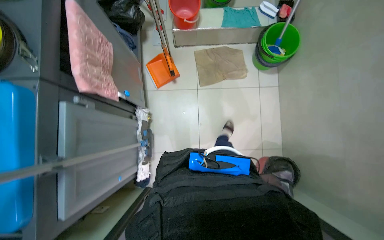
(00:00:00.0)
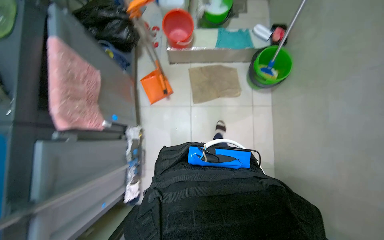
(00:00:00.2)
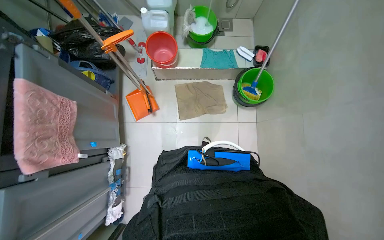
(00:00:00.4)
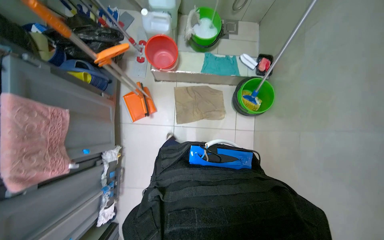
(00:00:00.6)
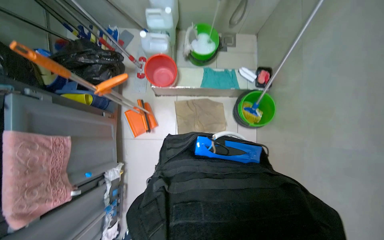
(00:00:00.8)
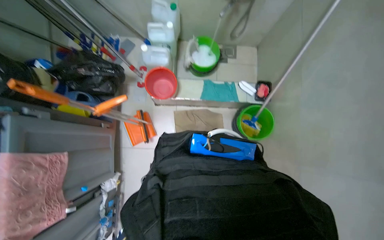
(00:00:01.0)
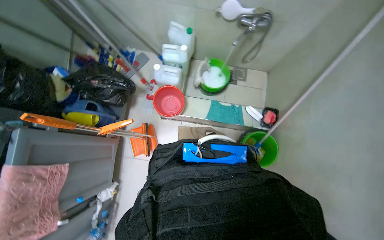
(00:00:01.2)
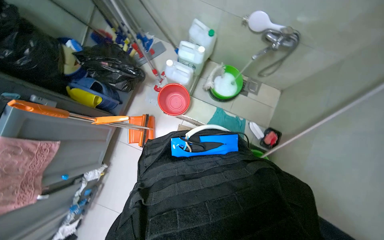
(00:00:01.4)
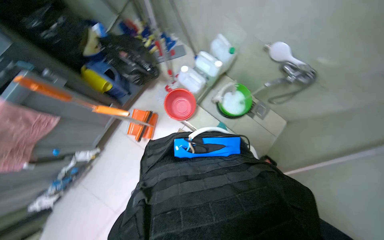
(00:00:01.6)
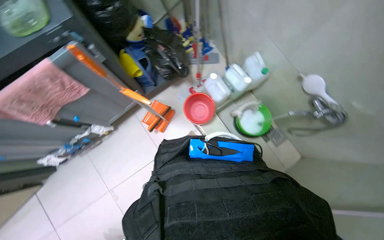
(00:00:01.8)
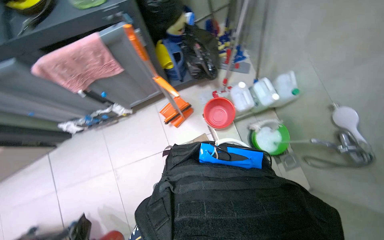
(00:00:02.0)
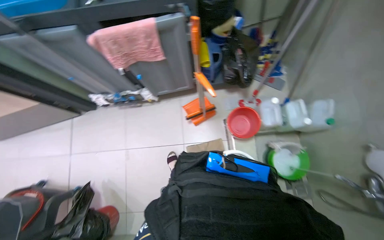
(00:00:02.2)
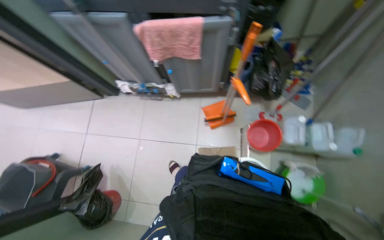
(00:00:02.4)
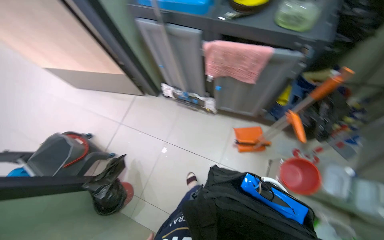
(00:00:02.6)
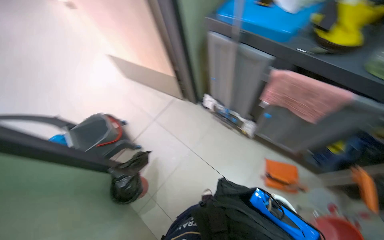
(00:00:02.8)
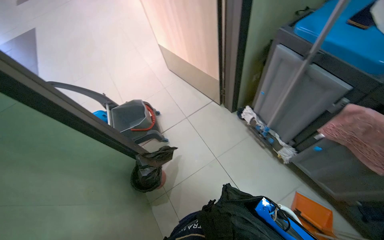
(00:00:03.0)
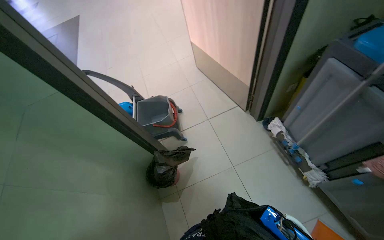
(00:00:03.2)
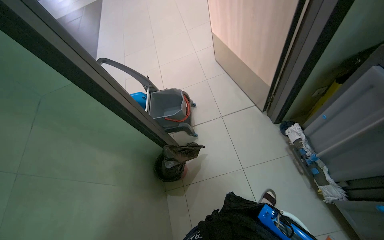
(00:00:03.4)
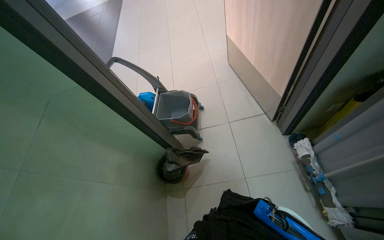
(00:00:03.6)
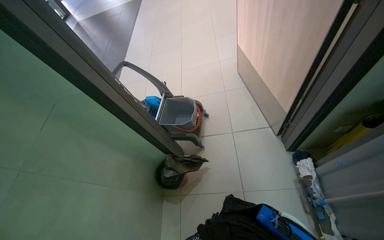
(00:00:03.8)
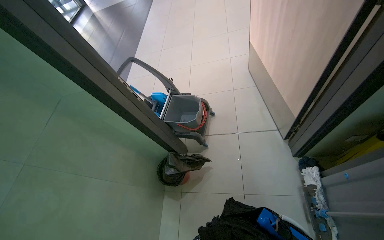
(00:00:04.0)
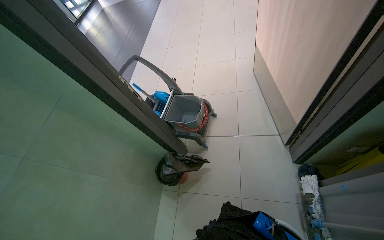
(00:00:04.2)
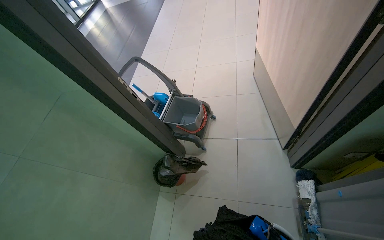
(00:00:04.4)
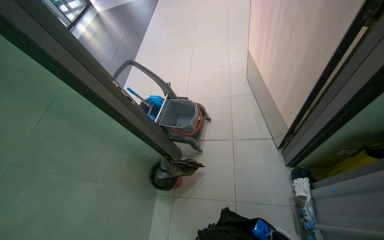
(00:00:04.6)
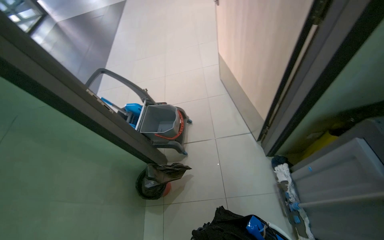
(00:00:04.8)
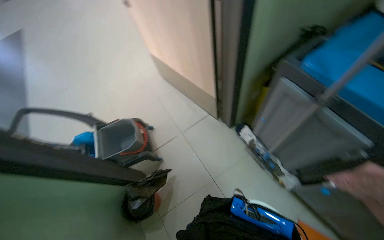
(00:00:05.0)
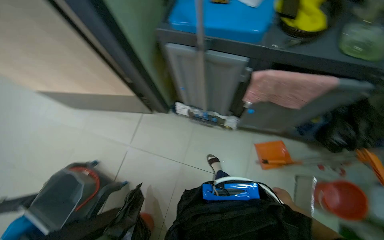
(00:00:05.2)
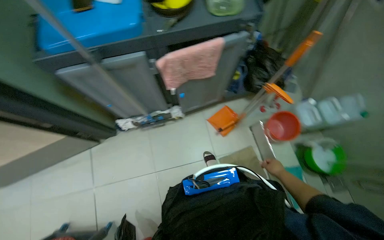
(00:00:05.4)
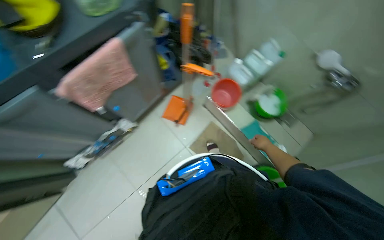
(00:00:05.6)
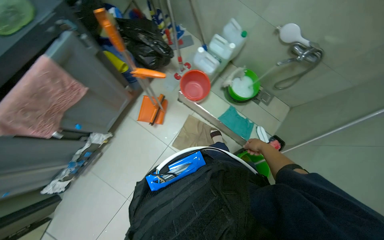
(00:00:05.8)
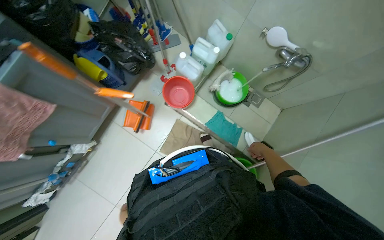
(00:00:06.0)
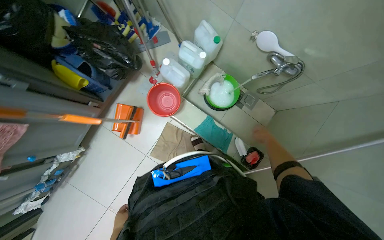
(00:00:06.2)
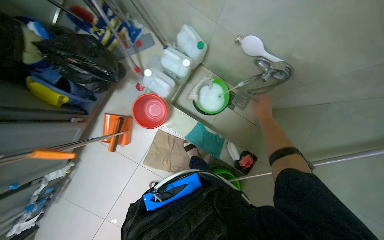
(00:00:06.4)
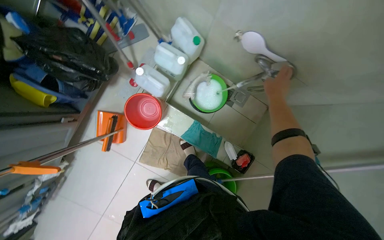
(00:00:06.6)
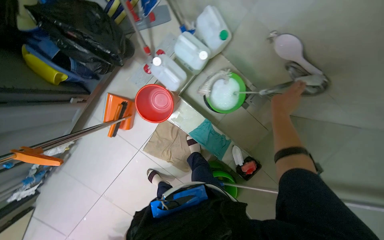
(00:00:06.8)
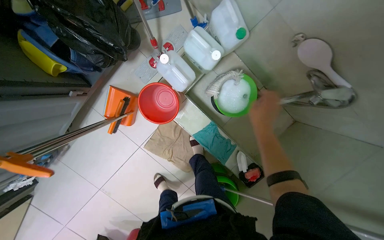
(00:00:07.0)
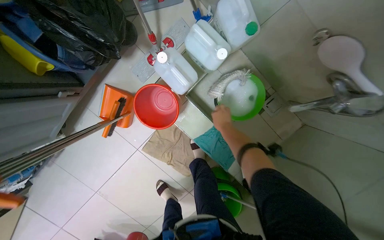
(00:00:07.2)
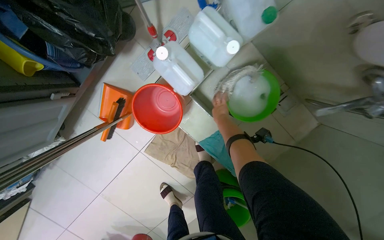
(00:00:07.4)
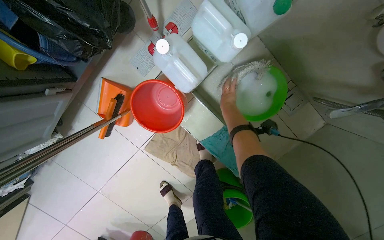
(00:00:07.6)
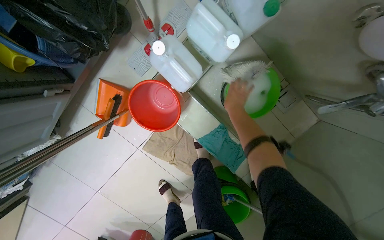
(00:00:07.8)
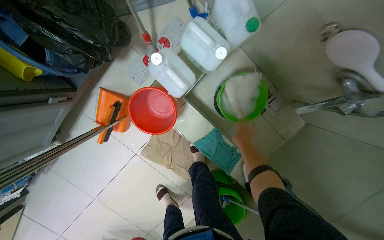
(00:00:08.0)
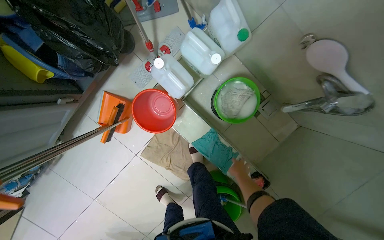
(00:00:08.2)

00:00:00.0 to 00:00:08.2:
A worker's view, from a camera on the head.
Job: preparing cleaning supplies.
The whole recording: Preparing cleaning equipment and solution. The worker pours liquid, adds and wrings cloths, moves the mop cart and bucket, fills the bucket with water, and adds soap.
00:00:00.0 to 00:00:01.6: The camera travels some 80 cm. The scene rotates clockwise by approximately 40 degrees.
00:00:01.6 to 00:00:03.2: The head travels approximately 70 cm. The wearer's head swings approximately 120 degrees to the left.
00:00:05.0 to 00:00:06.6: The camera is carried some 1.5 m. The head turns to the right by roughly 125 degrees. The view tips downward by roughly 30 degrees.
00:00:06.6 to 00:00:08.2: The right hand is displaced farther from the camera by approximately 35 cm.

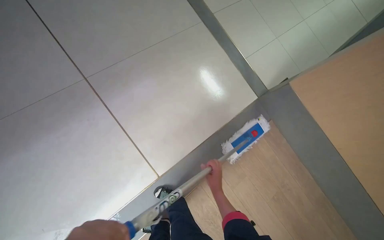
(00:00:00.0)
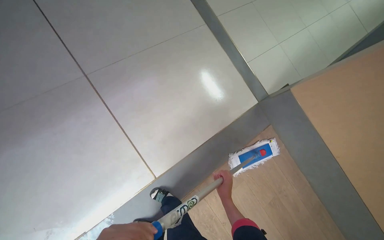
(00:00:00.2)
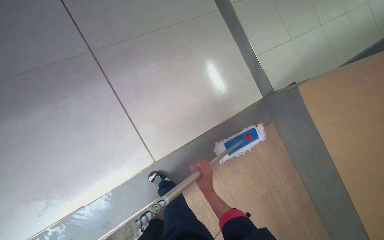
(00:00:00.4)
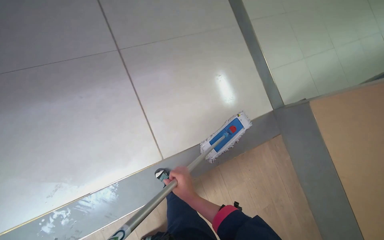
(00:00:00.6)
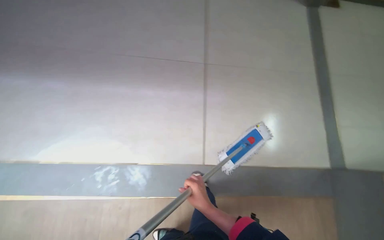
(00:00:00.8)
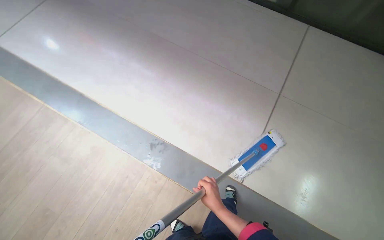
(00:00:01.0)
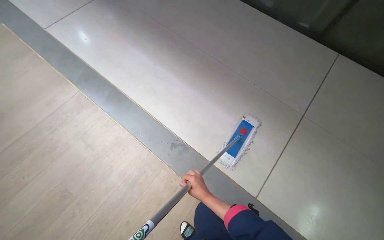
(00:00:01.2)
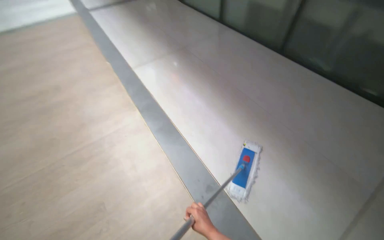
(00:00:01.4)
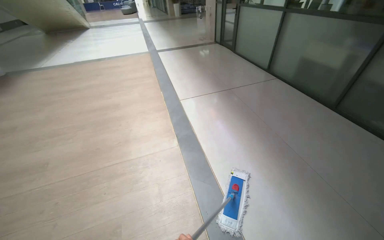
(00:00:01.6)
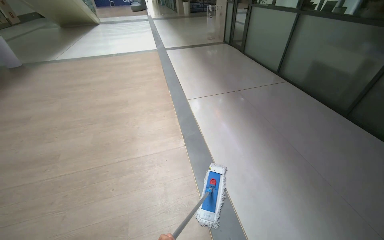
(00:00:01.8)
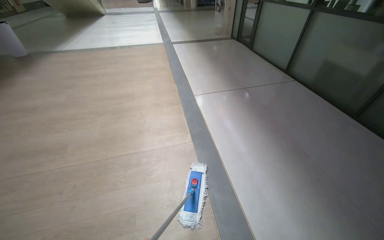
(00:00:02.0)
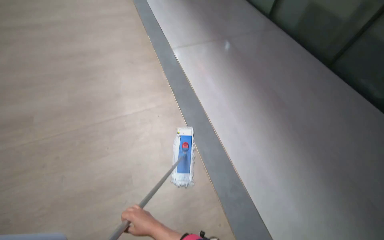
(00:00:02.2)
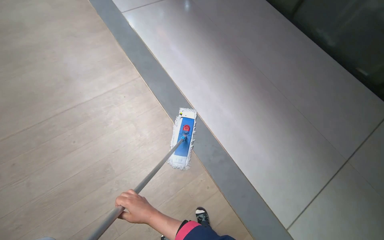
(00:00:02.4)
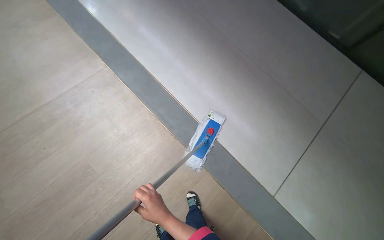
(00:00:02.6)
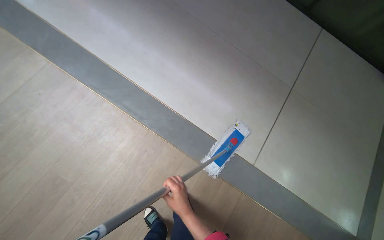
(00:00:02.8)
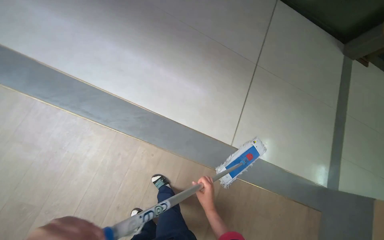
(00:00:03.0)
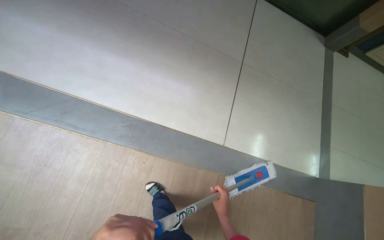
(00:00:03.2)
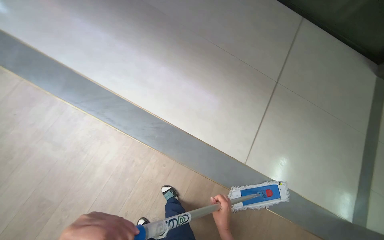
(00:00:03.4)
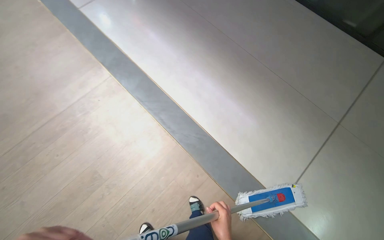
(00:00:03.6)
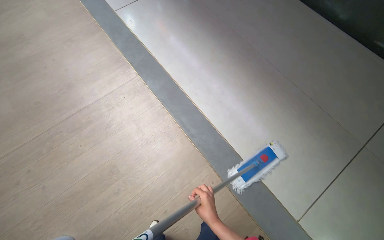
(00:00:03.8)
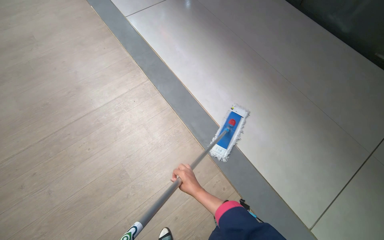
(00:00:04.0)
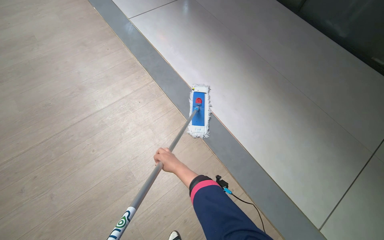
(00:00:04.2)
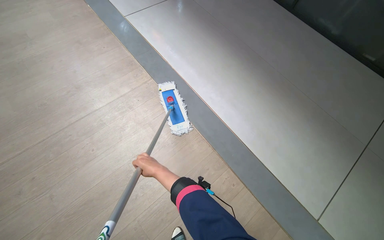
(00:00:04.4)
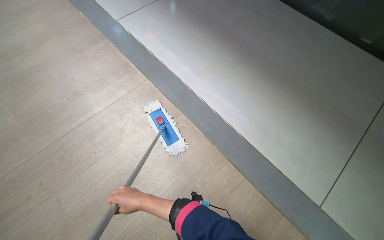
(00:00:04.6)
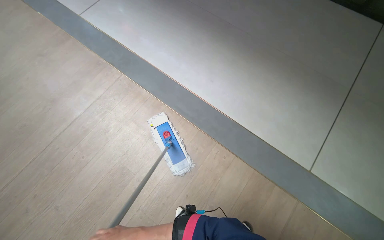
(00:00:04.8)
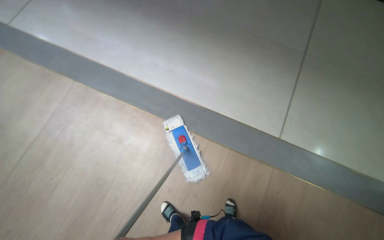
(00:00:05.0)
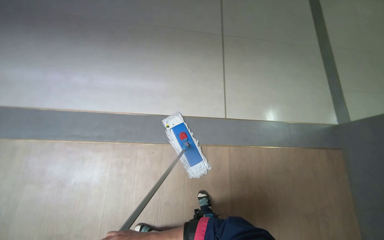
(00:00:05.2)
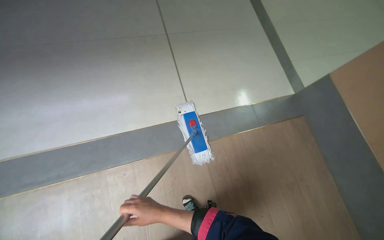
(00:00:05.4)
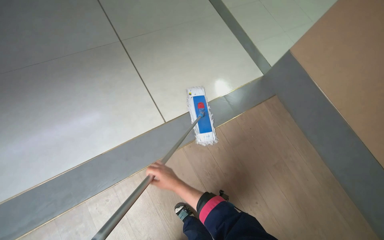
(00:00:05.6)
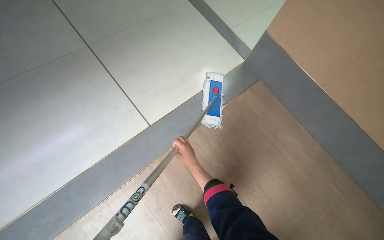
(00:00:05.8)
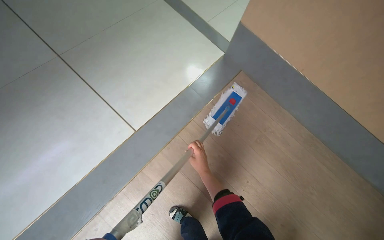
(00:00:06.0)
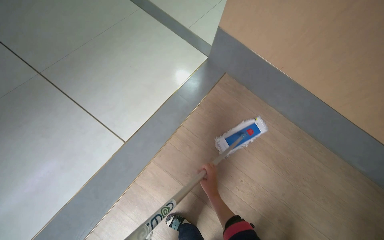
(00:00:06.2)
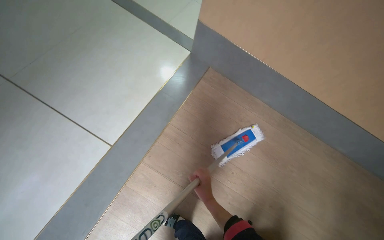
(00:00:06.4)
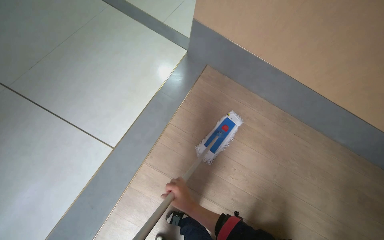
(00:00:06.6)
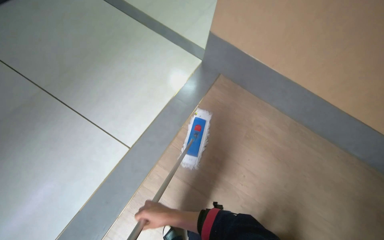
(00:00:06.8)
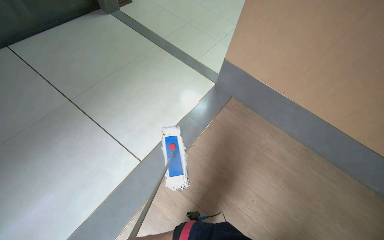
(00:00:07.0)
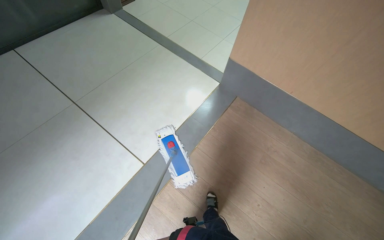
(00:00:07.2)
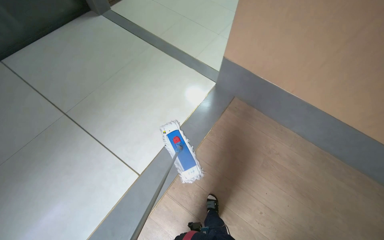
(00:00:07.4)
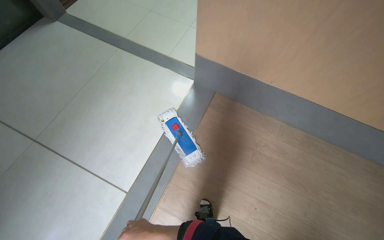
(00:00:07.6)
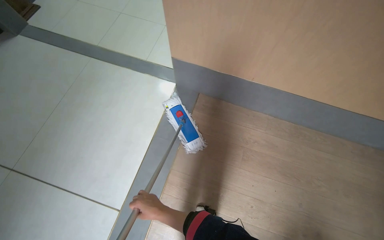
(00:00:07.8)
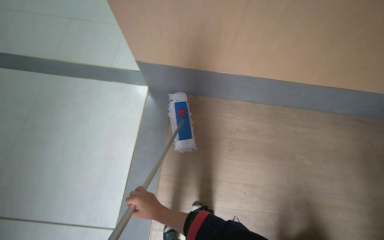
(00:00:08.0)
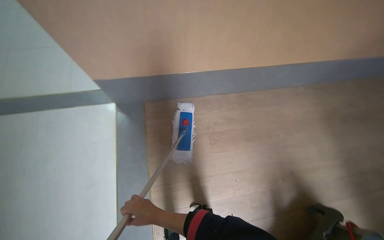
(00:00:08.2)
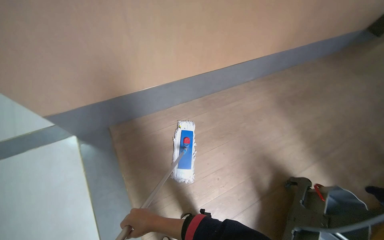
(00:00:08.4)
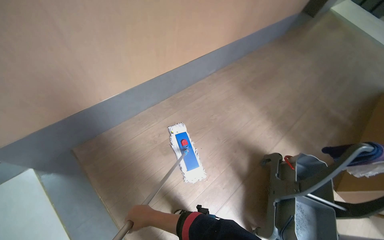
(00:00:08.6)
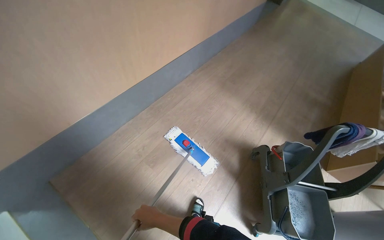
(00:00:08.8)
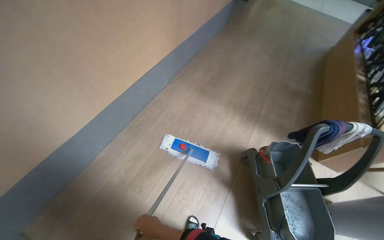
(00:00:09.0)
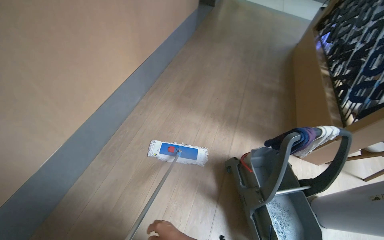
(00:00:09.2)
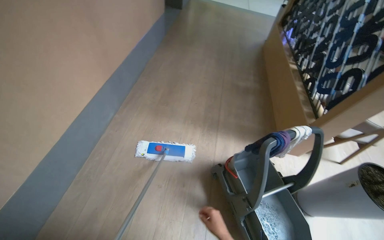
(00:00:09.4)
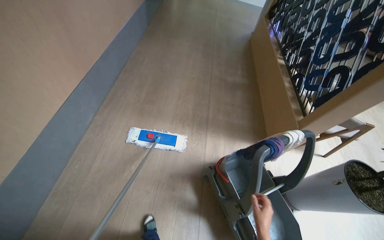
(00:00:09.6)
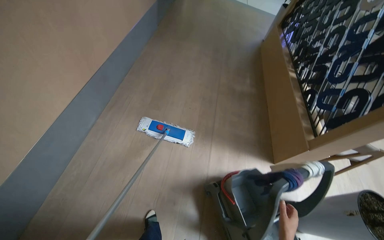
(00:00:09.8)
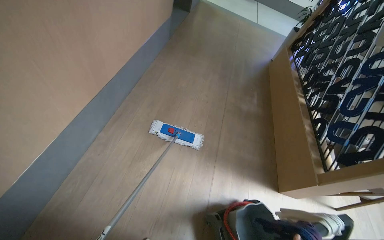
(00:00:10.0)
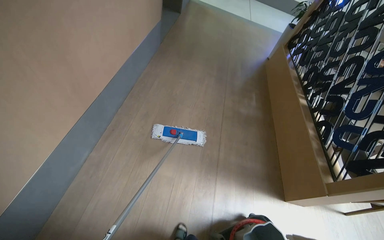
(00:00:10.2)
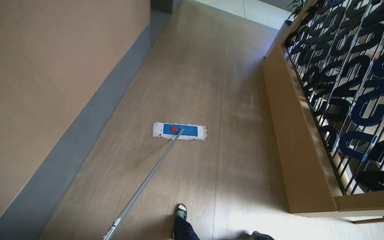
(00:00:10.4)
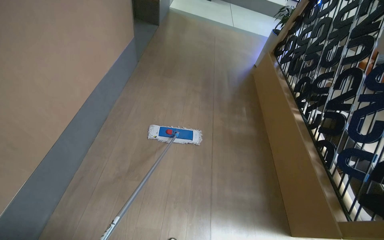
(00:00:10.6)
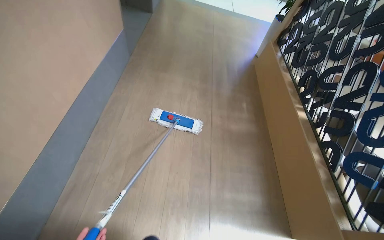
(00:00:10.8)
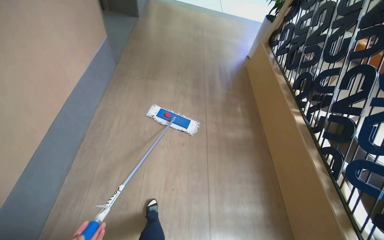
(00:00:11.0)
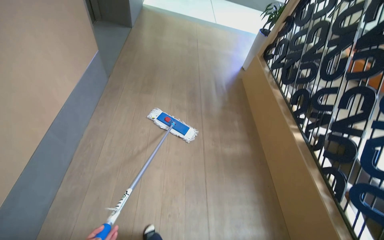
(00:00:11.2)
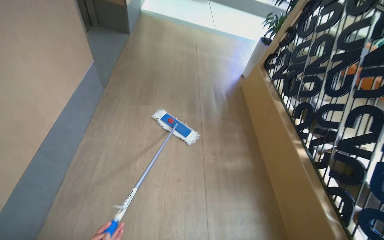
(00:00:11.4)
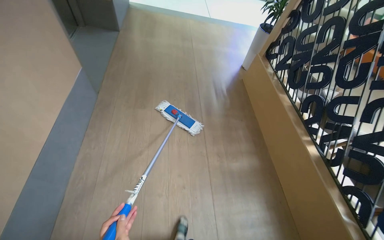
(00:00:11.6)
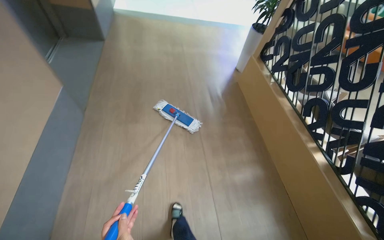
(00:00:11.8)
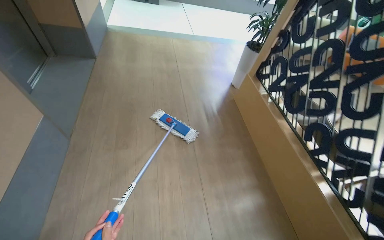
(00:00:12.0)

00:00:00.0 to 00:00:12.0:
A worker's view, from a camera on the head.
Job: mopping floor.
The whole recording: Mopping wooden floor. The worker mops the wooden floor with a flat mop.
00:00:00.0 to 00:00:01.6: The wearer moves about 50 cm. The wearer's head swings roughly 55 degrees to the left. The view tilts approximately 35 degrees upward.
00:00:03.0 to 00:00:04.4: The head travels about 50 cm. The wearer's head swings approximately 30 degrees to the left. The view tilts approximately 15 degrees upward.
00:00:04.4 to 00:00:06.0: The camera is carried roughly 90 cm. The wearer looks about 45 degrees further downward. Everything in view rotates some 35 degrees counterclockwise.
00:00:07.6 to 00:00:09.0: The camera is carried some 40 cm. The wearer's head swings about 85 degrees to the right.
00:00:09.0 to 00:00:10.4: The head travels about 90 cm. The wearer's head swings approximately 20 degrees to the right.
00:00:10.4 to 00:00:12.0: The head travels approximately 1.5 m.
